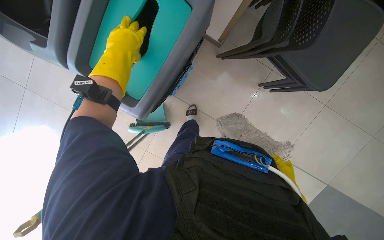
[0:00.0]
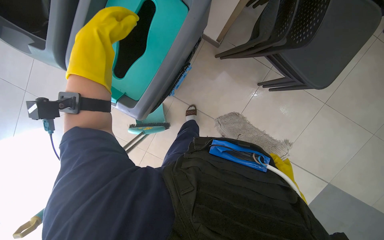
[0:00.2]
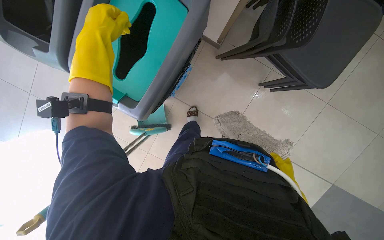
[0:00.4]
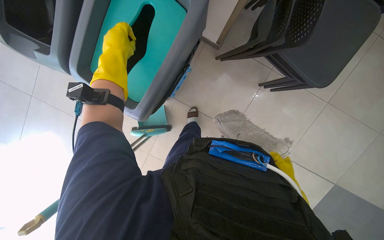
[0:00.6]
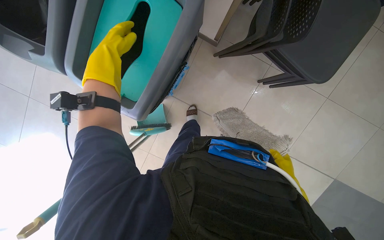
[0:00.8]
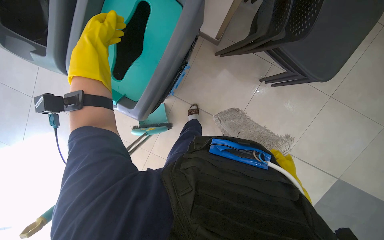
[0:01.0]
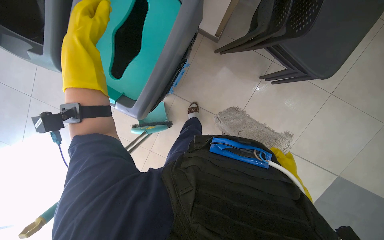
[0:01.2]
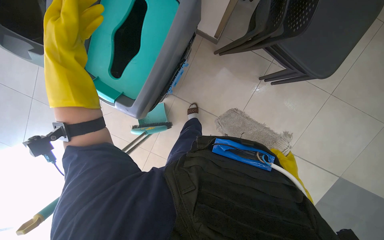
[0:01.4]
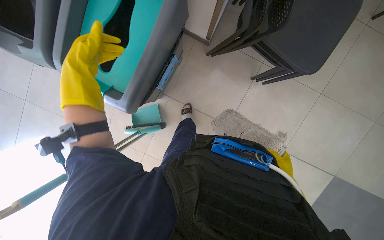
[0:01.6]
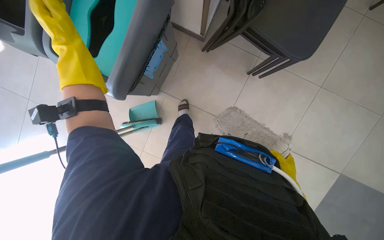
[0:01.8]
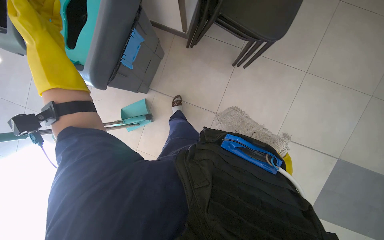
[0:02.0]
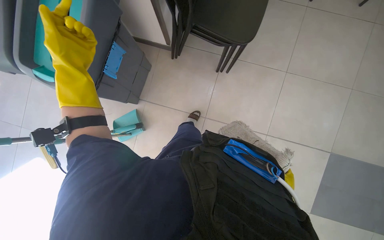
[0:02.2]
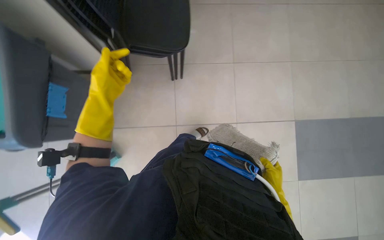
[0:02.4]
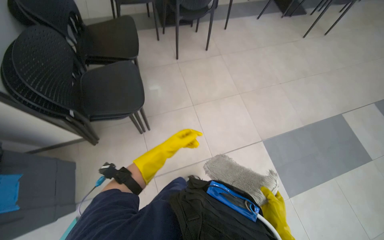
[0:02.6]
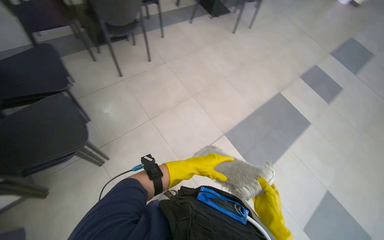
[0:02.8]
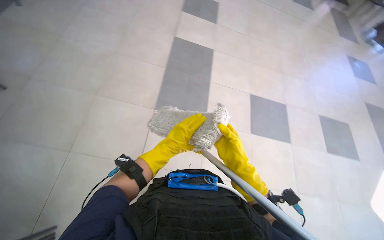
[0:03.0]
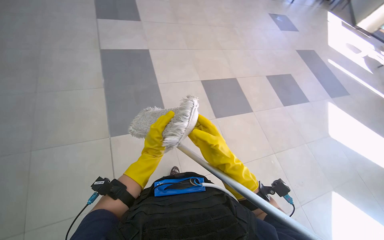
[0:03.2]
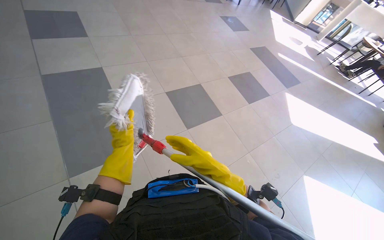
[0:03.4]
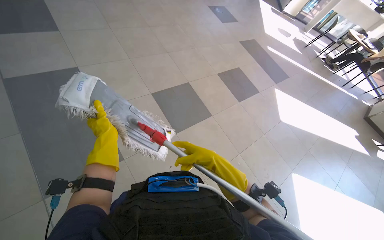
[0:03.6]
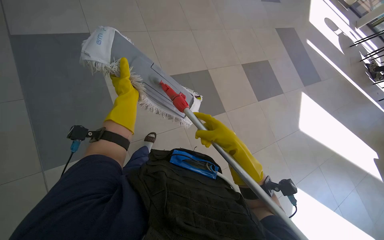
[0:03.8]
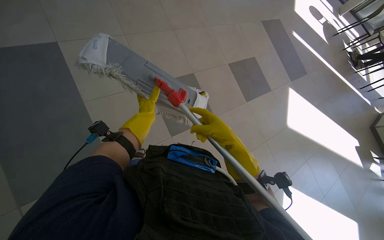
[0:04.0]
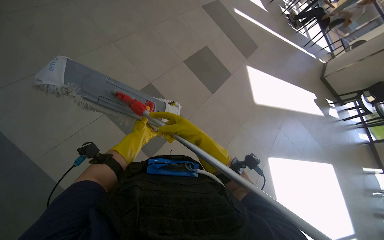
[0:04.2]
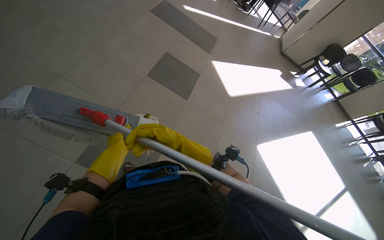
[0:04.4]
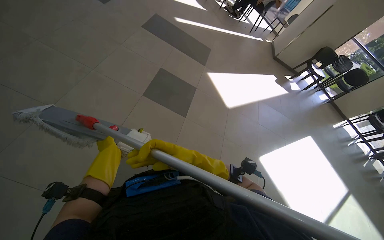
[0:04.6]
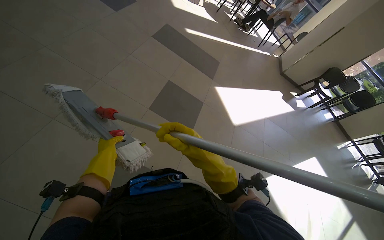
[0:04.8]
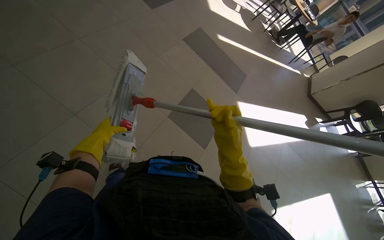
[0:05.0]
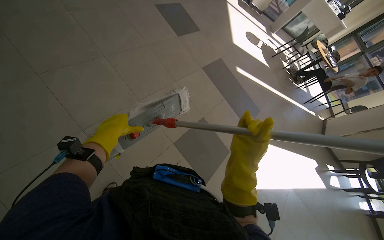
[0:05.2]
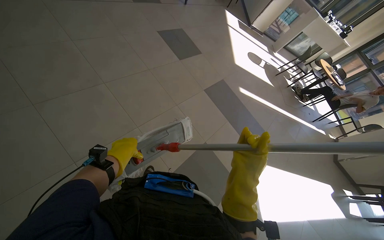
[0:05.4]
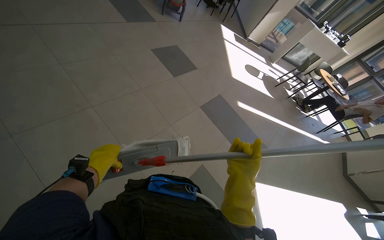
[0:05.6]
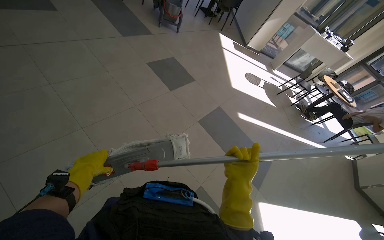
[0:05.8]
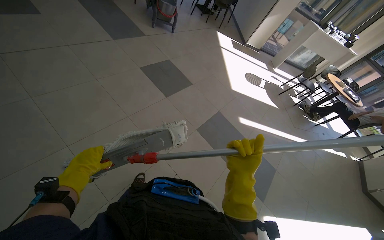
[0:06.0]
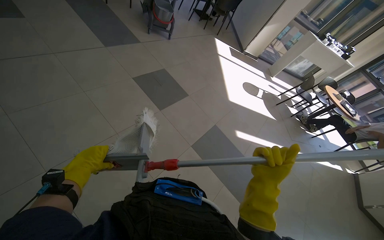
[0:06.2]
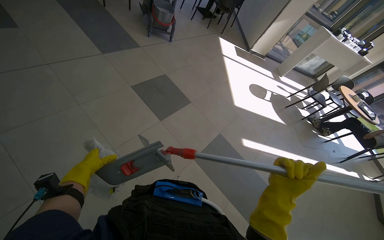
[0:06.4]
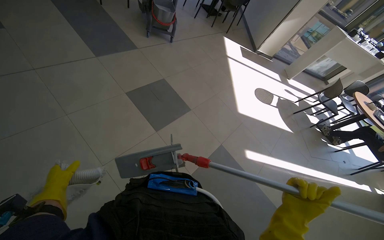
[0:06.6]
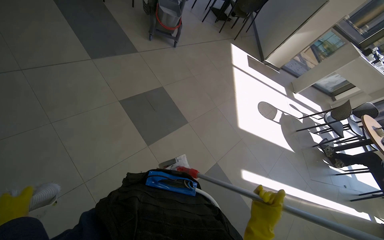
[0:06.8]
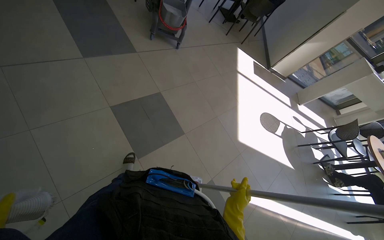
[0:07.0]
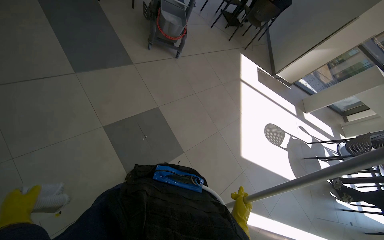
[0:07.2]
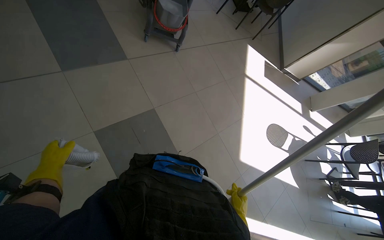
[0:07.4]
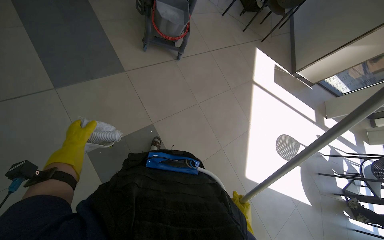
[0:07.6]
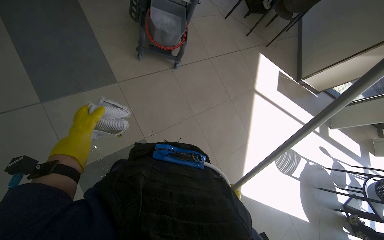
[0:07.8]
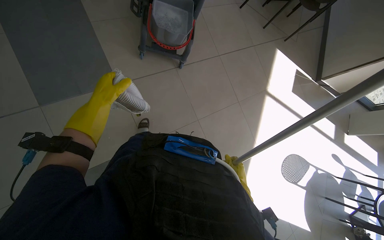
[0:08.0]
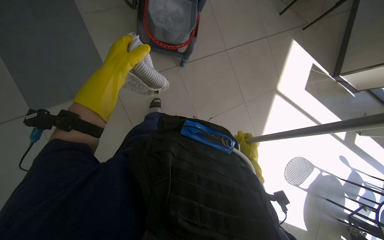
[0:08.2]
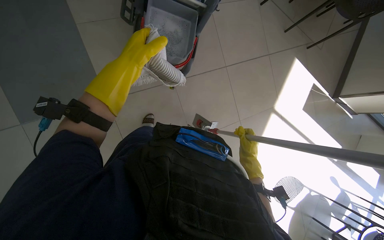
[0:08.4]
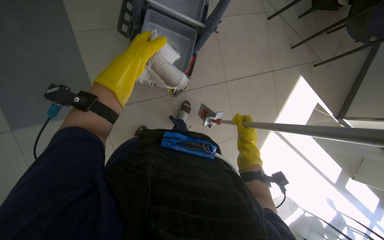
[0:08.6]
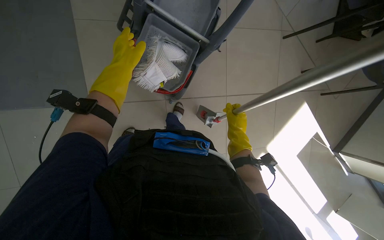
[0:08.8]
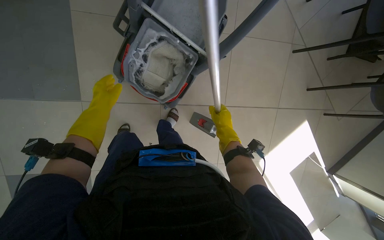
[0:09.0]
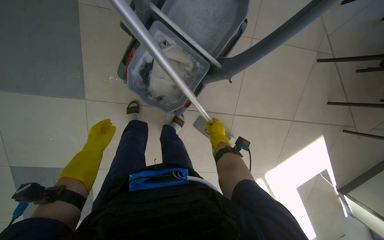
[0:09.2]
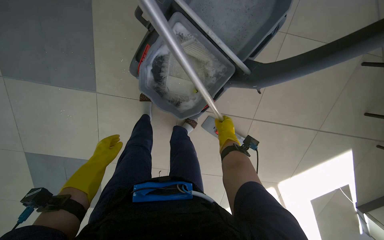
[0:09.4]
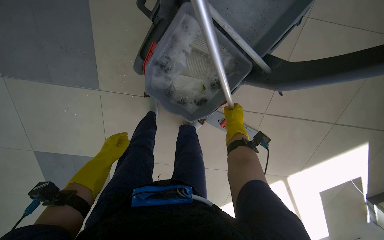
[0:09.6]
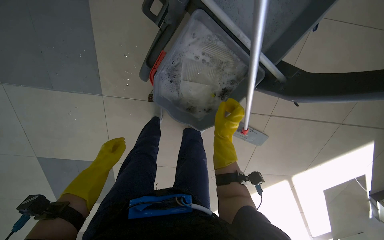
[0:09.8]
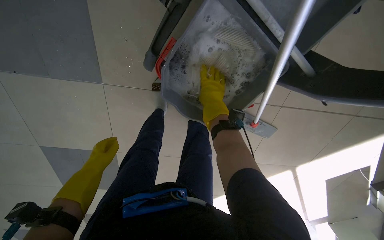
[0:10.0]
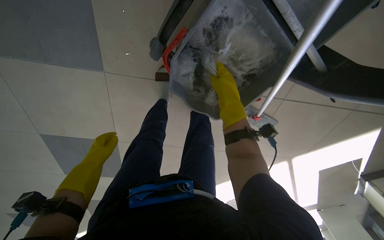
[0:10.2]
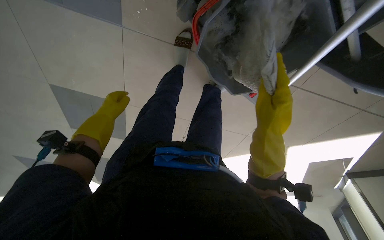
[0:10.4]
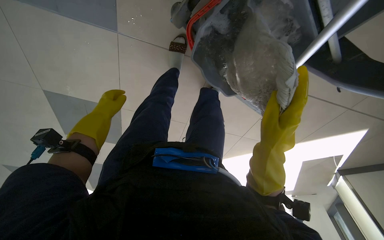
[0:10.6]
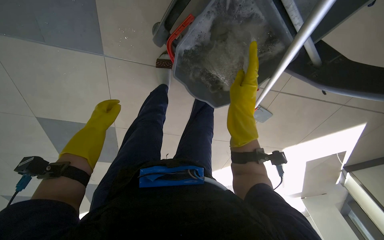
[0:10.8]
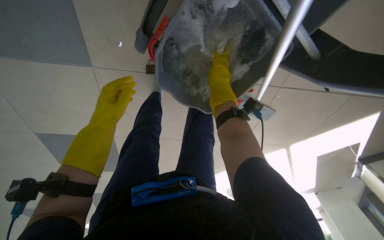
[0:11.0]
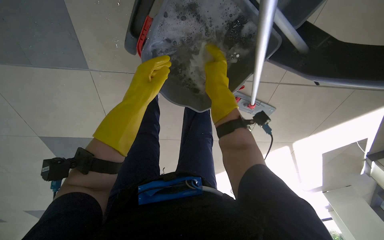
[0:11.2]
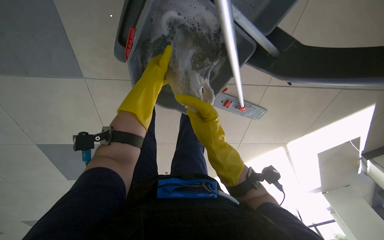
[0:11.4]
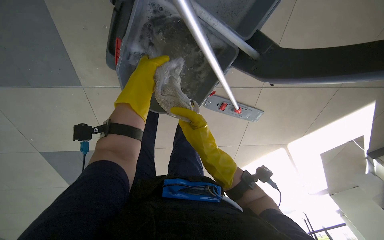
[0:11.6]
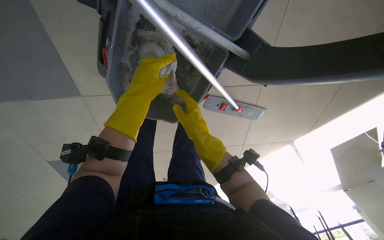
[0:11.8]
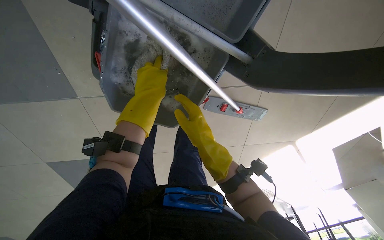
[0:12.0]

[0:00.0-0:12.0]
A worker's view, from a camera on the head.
Job: preparing cleaning supplies.
The whole recording: Preparing mop for cleaning. The worker detaches the dirty mop head, disposes of it, attaches a new mop head, dips it in the bucket, and wrings it out.
0:00.0 to 0:01.6: The left hand is displaced down the picture by some 15 cm.
0:06.0 to 0:07.6: The camera travels roughly 2 m.
0:07.6 to 0:09.0: The camera is carried about 1.5 m. The wearer looks about 20 degrees further downward. The scene rotates clockwise by approximately 35 degrees.
0:09.0 to 0:10.4: The wearer looks roughly 30 degrees further downward. The scene turns approximately 25 degrees clockwise in the picture. The left hand moves farther from the camera, about 25 cm.
0:10.4 to 0:12.0: The view tips upward by roughly 10 degrees. The right hand moves some 15 cm up the picture and comes back. The left hand heads to the right and nearer to the camera, covering some 30 cm.

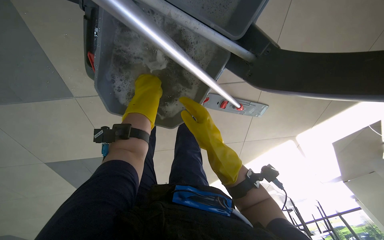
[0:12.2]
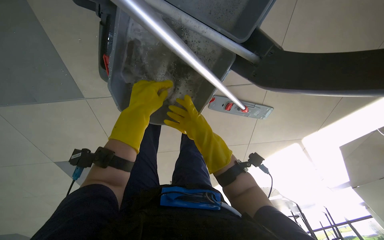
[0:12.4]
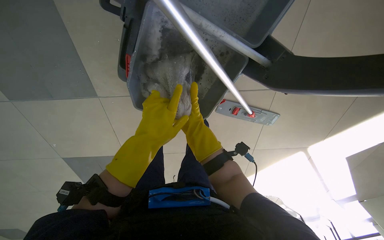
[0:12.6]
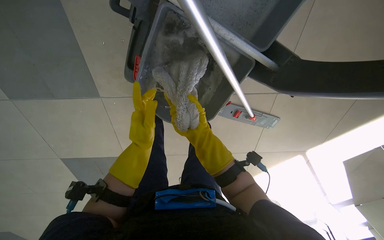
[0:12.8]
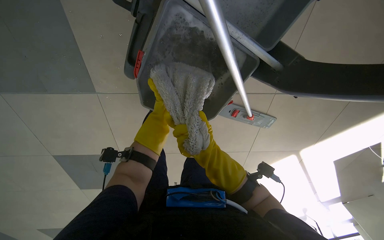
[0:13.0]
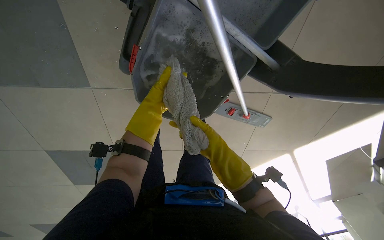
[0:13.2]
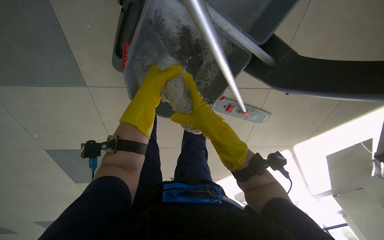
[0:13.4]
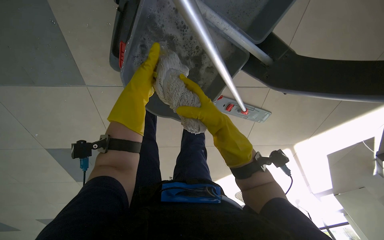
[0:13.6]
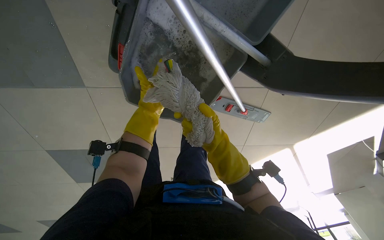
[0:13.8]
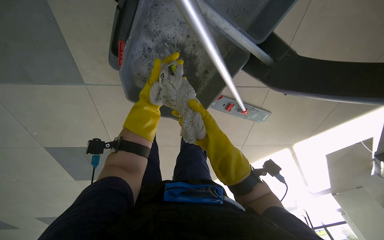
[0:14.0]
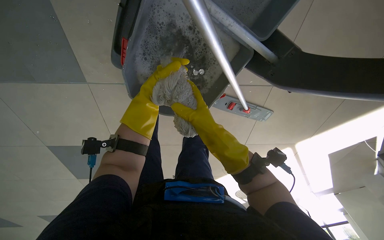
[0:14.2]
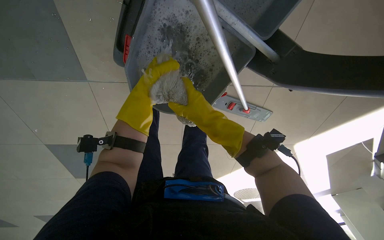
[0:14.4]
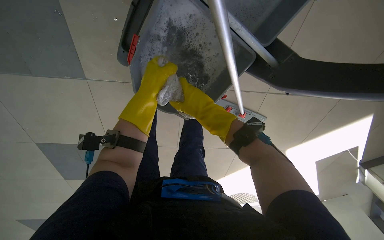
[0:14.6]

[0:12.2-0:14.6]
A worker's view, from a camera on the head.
Job: preparing cleaning supplies.
The whole recording: Preparing mop for cleaning. The worker detaches the dirty mop head, disposes of it, attaches a new mop head, dips it in the bucket, and wrings it out.
0:12.2 to 0:13.4: The left hand moves roughly 15 cm down the picture and comes back, while the right hand reaches approximately 15 cm farther from the camera, then returns.
0:13.4 to 0:14.6: The right hand goes farther from the camera and returns, some 15 cm each way, while the left hand reaches approximately 15 cm farther from the camera, then returns.

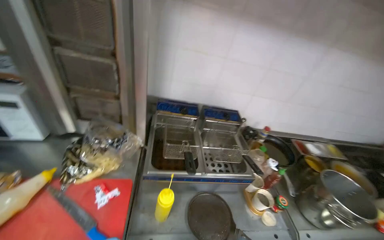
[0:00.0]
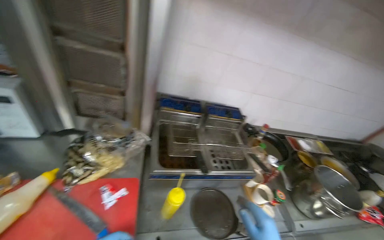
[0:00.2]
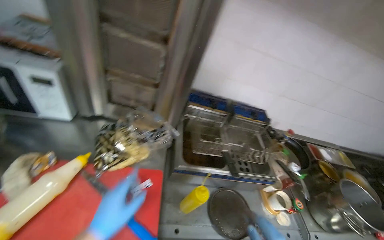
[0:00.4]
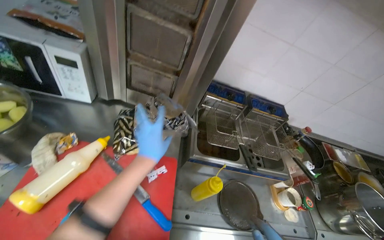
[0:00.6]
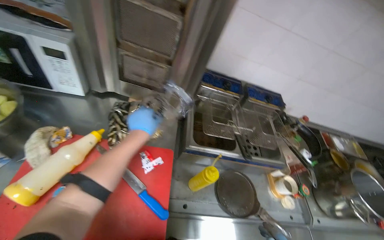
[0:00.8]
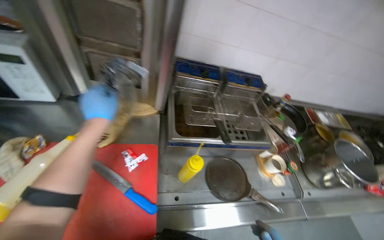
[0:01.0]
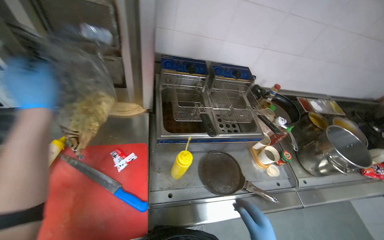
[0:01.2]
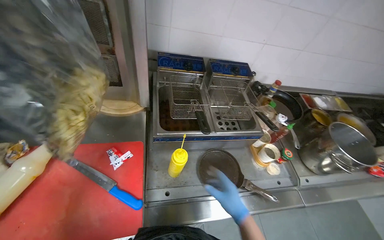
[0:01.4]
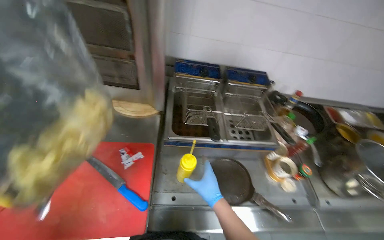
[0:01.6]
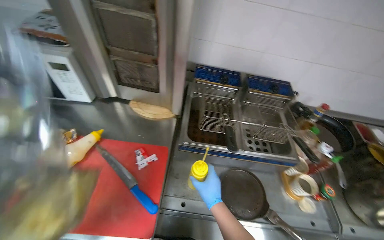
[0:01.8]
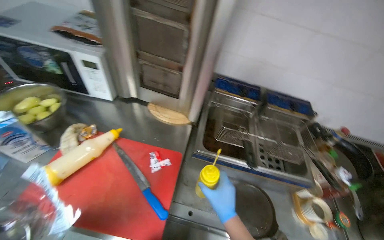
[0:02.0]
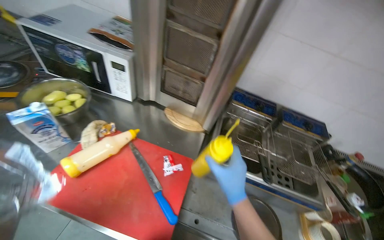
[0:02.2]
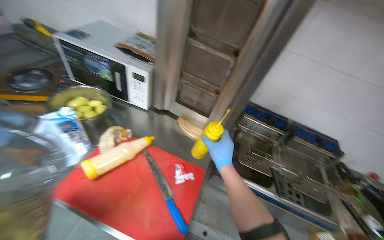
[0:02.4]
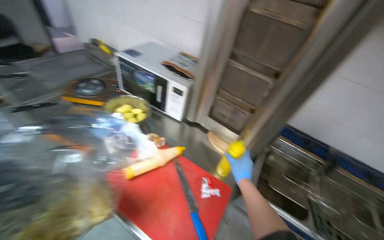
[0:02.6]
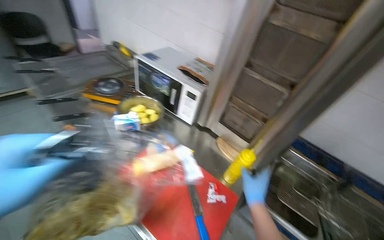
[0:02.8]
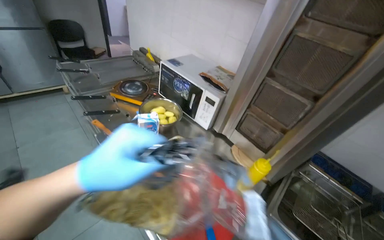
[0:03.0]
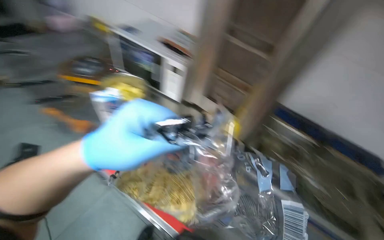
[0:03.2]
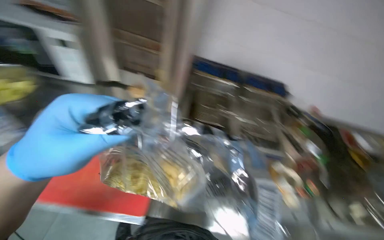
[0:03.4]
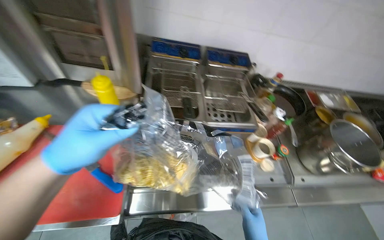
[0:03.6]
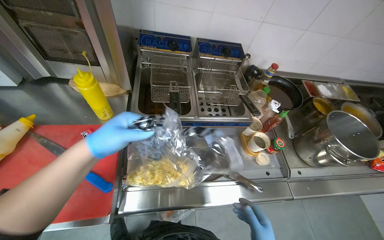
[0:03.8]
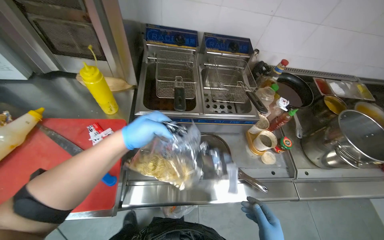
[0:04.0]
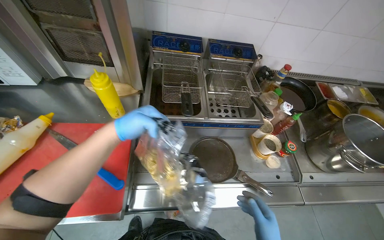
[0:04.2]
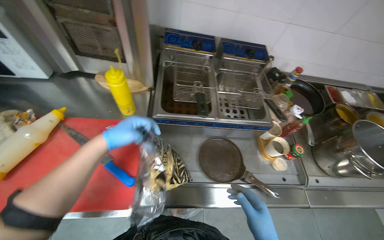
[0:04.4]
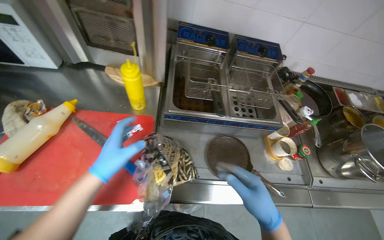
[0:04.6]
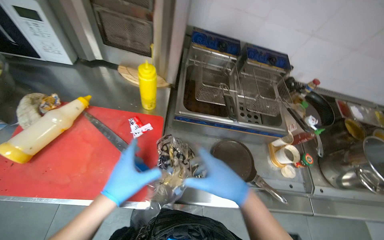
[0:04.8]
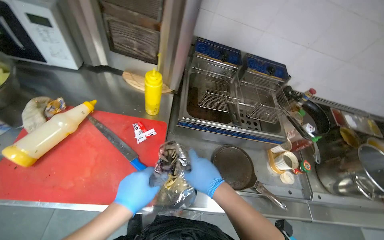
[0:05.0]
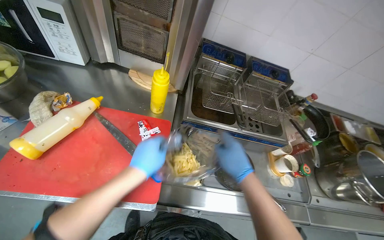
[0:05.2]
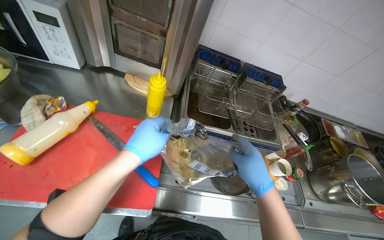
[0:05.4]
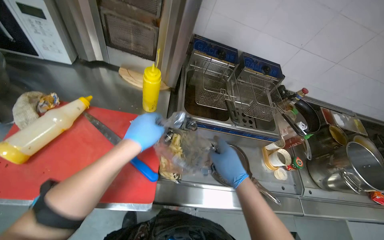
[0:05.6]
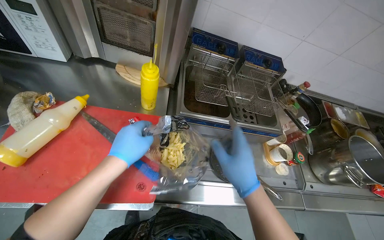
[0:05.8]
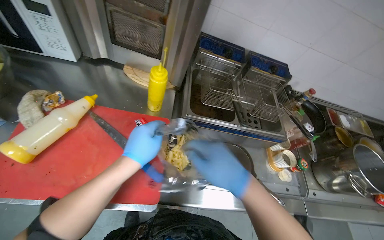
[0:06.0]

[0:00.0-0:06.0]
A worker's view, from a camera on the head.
Job: cooking food.
The whole recording: Loading french fries into fryer. The worker loads french fries from a bag into the deep fryer.
0:00.0 to 0:01.6: The camera pitches downward, by about 15 degrees.
0:01.6 to 0:03.0: The wearer's head swings roughly 45 degrees to the left. The wearer looks approximately 20 degrees further upward.
0:03.0 to 0:04.4: The head turns to the right by roughly 45 degrees. The wearer looks about 30 degrees further downward.
0:04.4 to 0:06.0: The left hand reaches some 15 cm down the picture, then returns.
